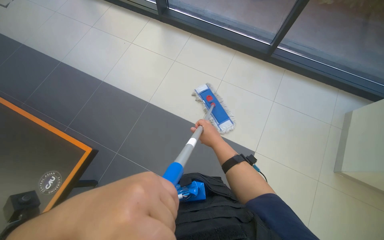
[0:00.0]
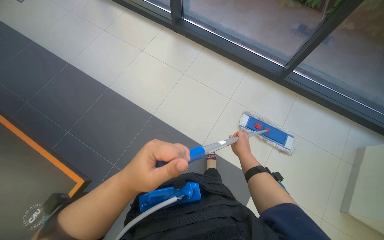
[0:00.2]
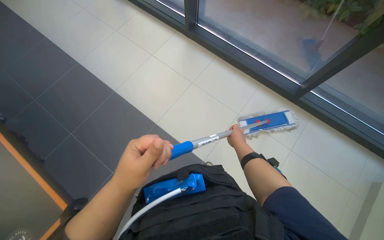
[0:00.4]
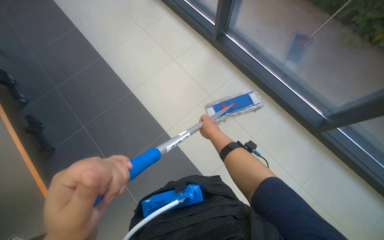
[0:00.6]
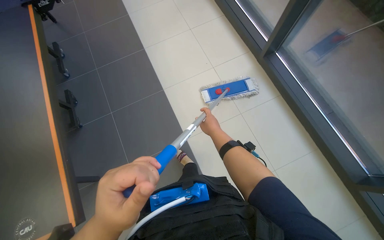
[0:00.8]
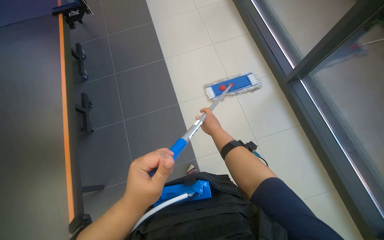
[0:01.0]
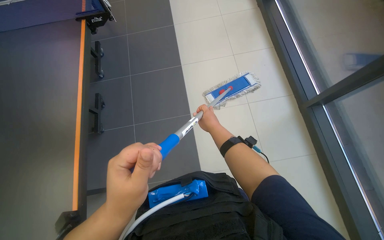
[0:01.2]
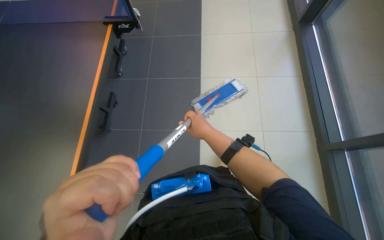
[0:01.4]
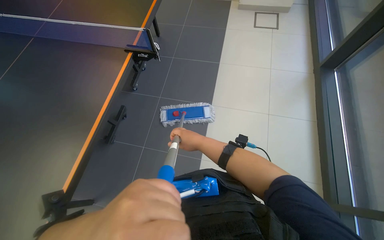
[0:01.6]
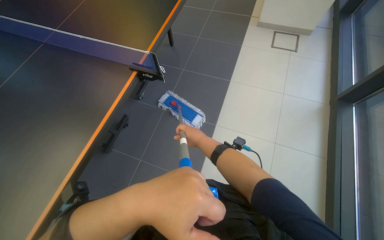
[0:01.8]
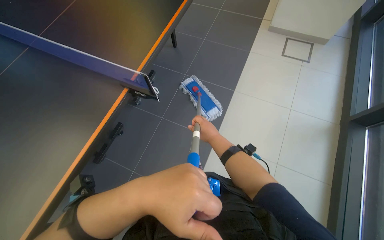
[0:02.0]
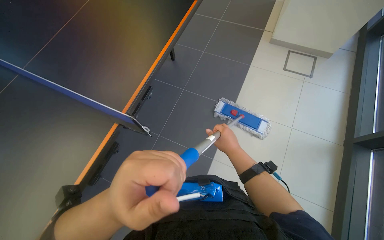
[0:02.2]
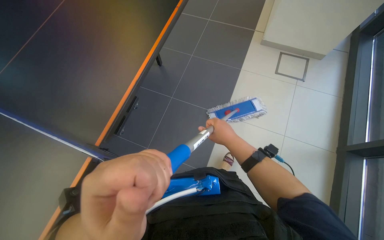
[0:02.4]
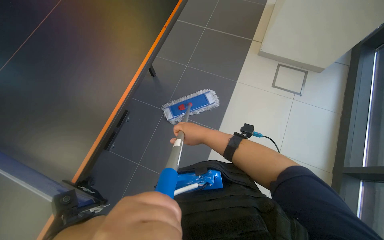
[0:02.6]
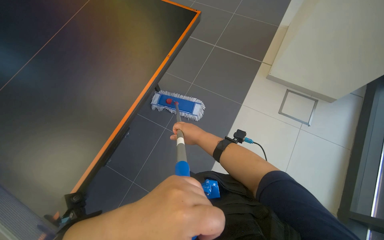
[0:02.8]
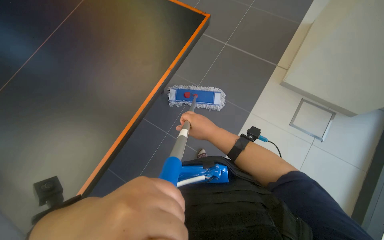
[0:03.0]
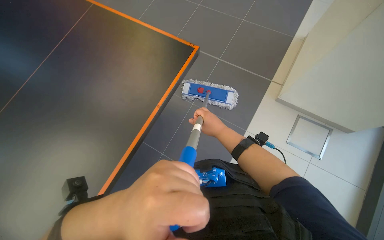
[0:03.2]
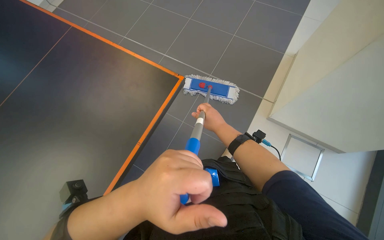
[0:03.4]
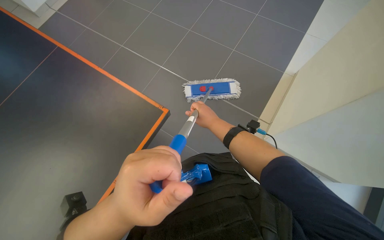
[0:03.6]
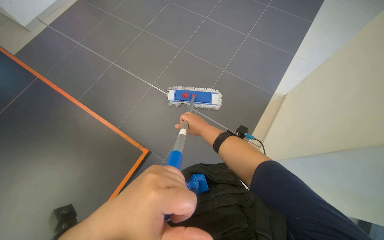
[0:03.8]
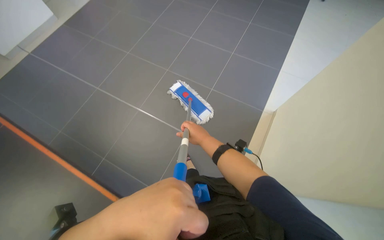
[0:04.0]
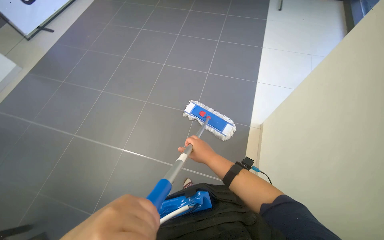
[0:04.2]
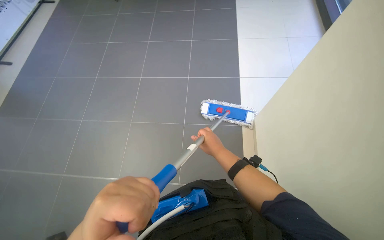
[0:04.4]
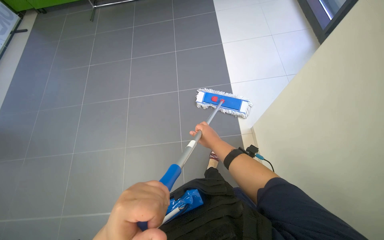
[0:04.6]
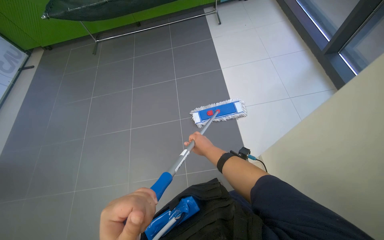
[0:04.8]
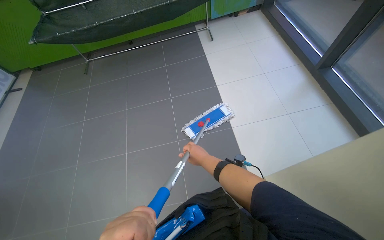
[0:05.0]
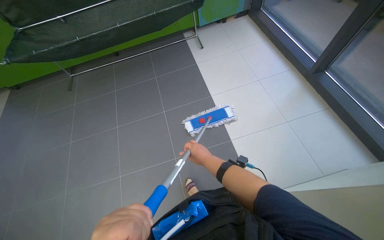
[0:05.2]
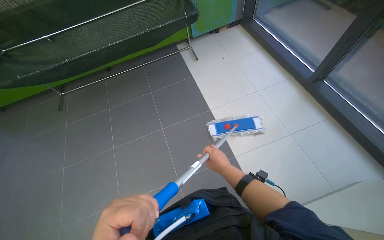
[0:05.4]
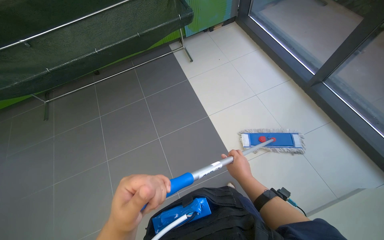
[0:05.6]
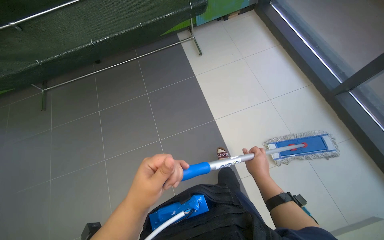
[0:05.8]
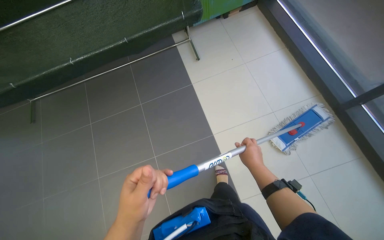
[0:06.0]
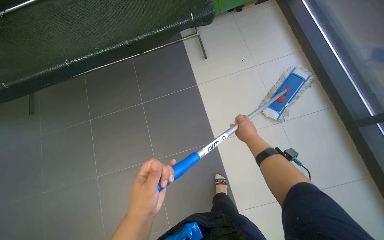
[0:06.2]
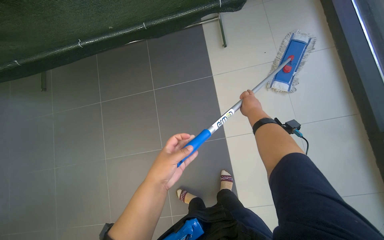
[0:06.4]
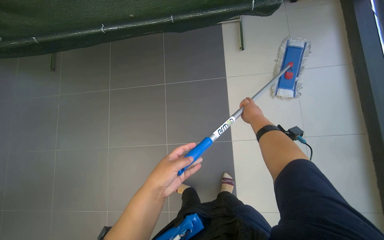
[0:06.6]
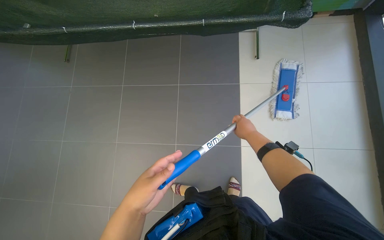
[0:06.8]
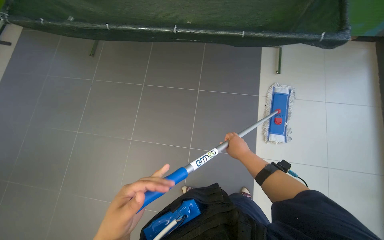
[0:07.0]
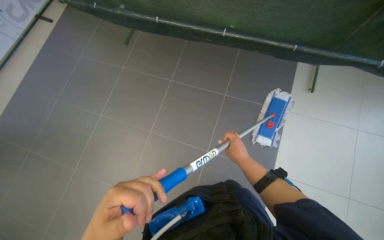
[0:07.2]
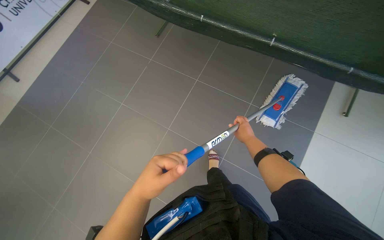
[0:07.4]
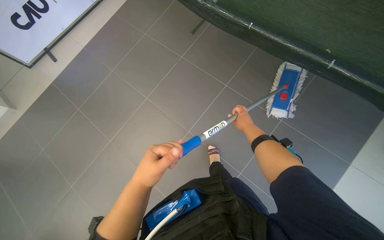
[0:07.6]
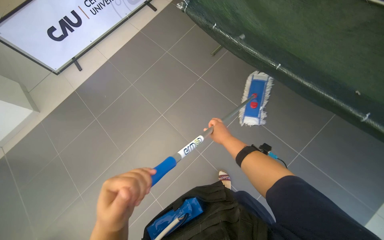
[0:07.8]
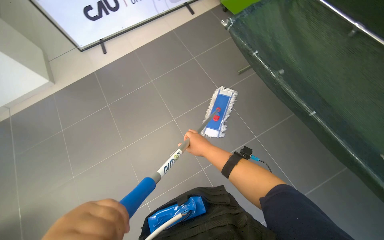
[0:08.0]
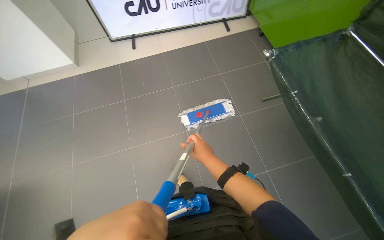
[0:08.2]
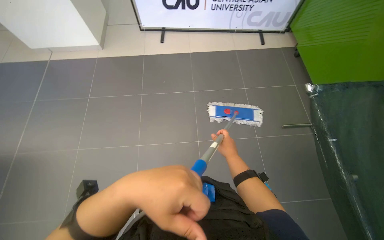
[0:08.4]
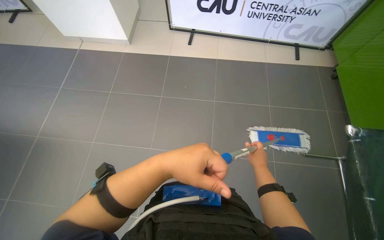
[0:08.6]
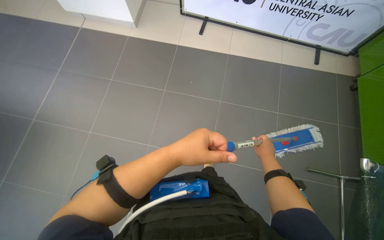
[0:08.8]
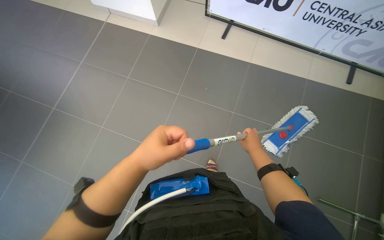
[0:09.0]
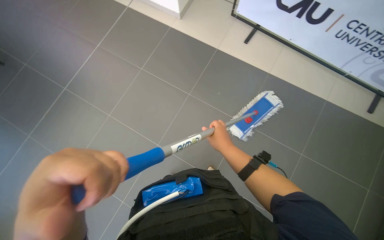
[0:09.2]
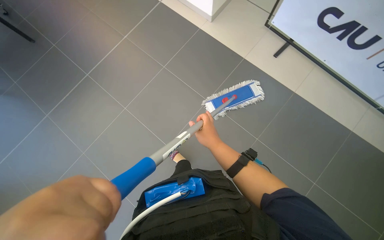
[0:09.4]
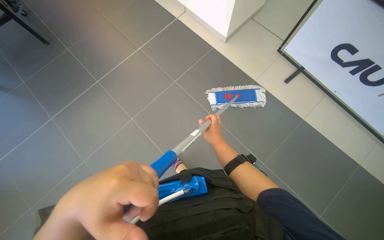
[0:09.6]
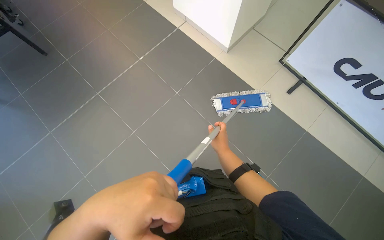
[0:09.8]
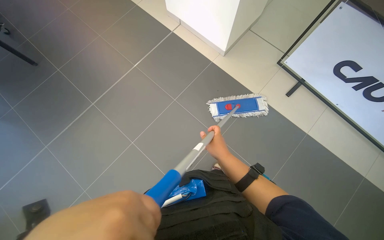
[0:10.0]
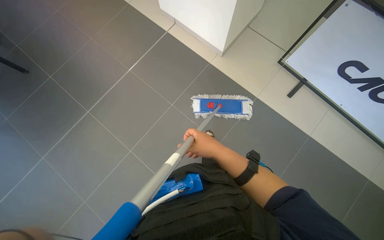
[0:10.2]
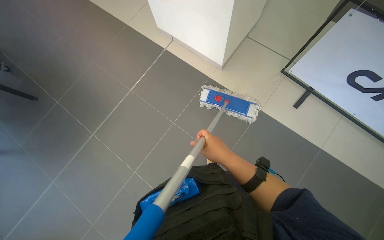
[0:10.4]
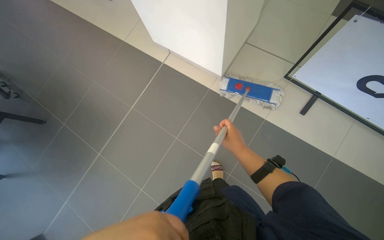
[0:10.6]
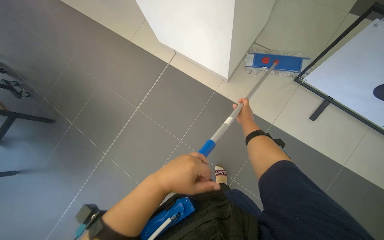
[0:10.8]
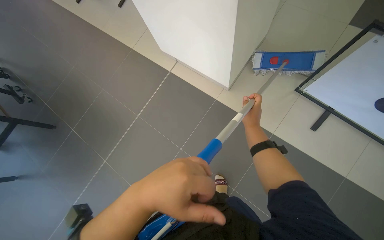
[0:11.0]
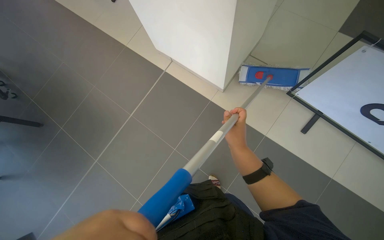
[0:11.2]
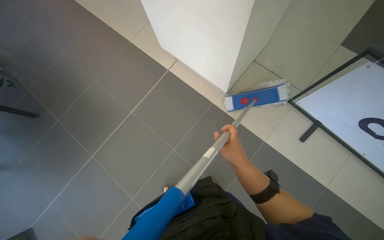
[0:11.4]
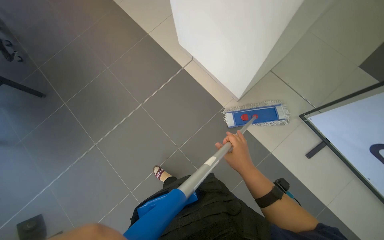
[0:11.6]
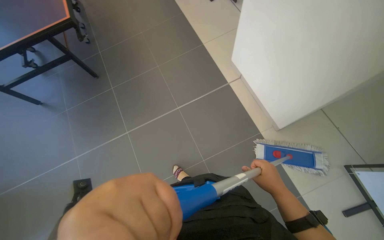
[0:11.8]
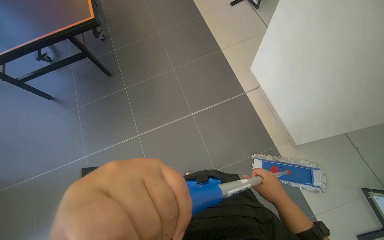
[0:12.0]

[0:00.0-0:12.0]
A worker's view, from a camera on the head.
Job: mopping floor.
The whole recording: Mopping office floor. The worker mops the tiled floor in the office area.
0:00.0 to 0:01.6: The camera is carried some 60 cm. The scene rotates clockwise by some 40 degrees.
0:01.6 to 0:03.0: The camera is carried about 1 m.
0:04.4 to 0:06.0: The camera is carried approximately 80 cm.
0:06.0 to 0:07.6: The camera is carried about 70 cm. The head rotates approximately 55 degrees to the left.
0:07.6 to 0:09.0: The camera travels about 1 m. The wearer looks approximately 70 degrees further to the left.
0:09.0 to 0:10.4: The wearer moves about 70 cm.
0:10.4 to 0:12.0: The wearer moves roughly 50 cm. The scene rotates clockwise by approximately 30 degrees.

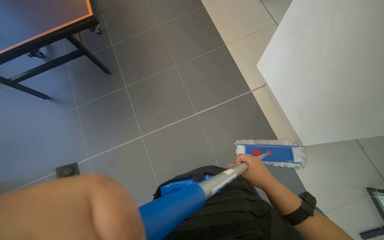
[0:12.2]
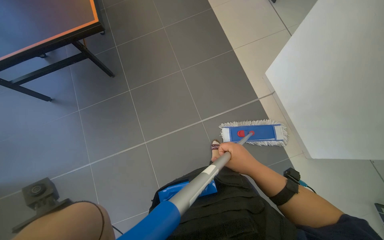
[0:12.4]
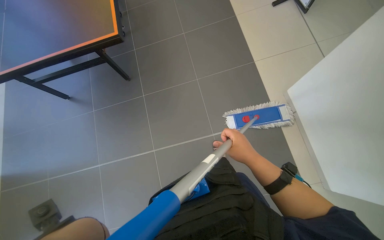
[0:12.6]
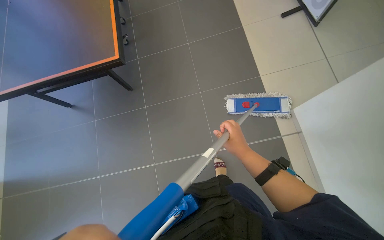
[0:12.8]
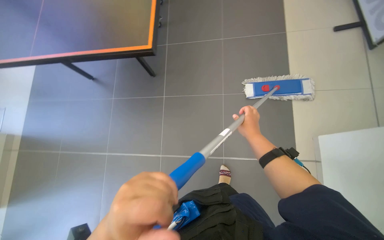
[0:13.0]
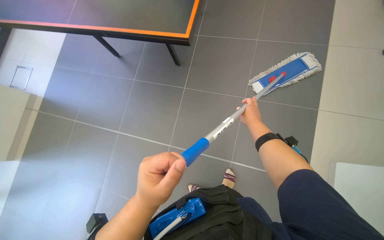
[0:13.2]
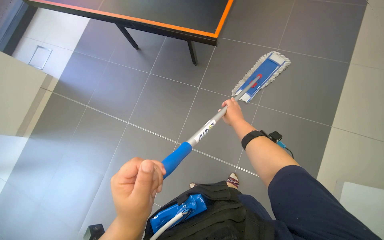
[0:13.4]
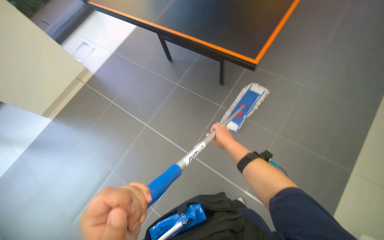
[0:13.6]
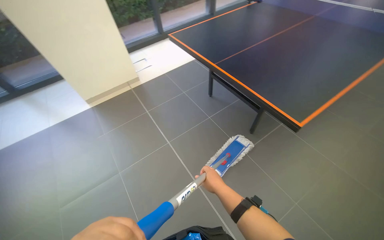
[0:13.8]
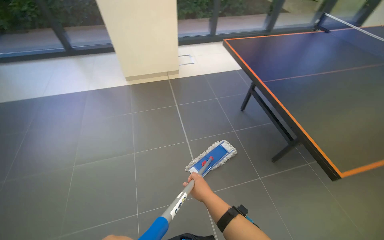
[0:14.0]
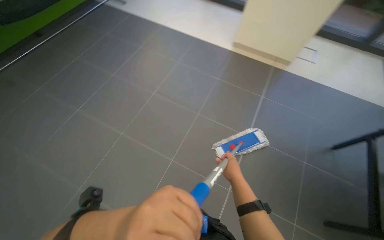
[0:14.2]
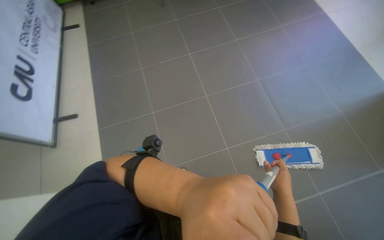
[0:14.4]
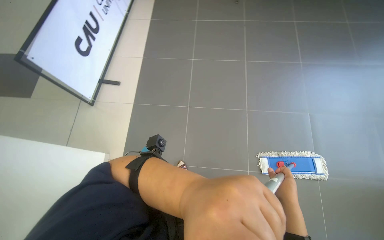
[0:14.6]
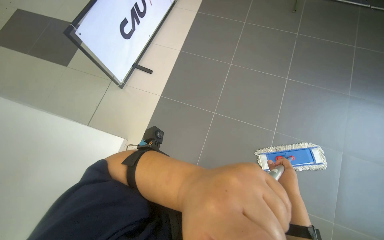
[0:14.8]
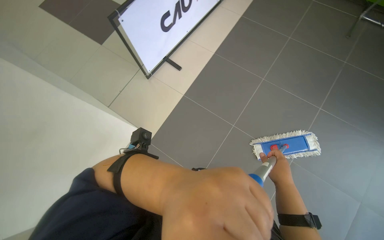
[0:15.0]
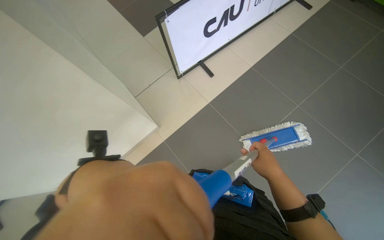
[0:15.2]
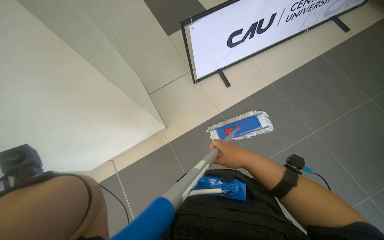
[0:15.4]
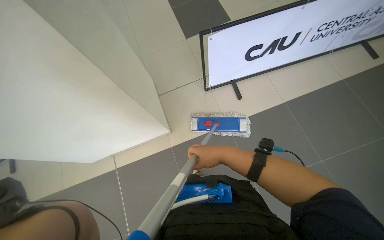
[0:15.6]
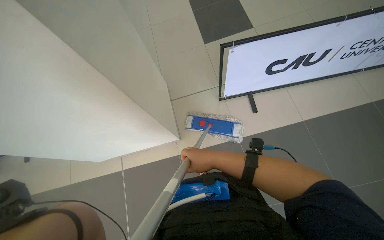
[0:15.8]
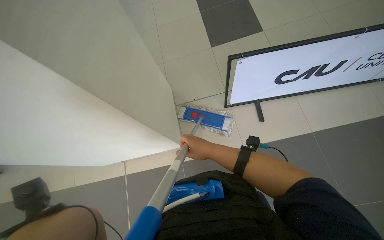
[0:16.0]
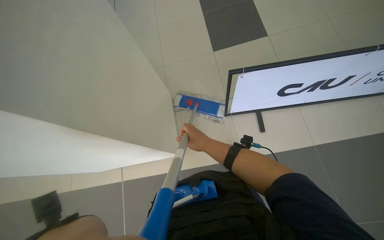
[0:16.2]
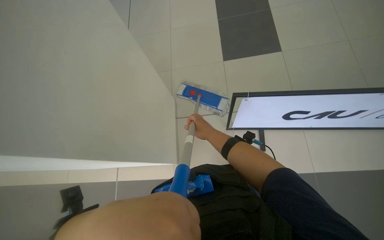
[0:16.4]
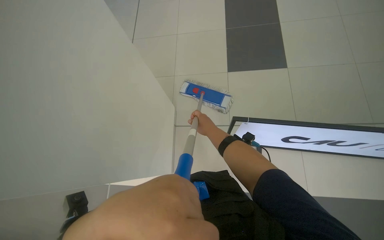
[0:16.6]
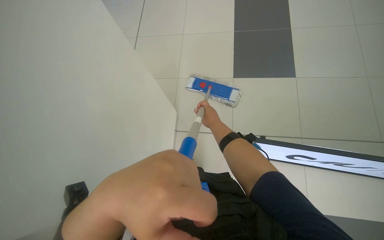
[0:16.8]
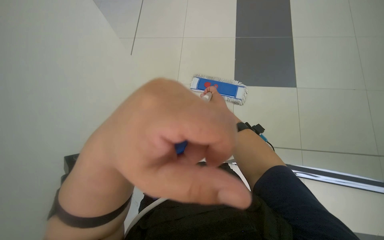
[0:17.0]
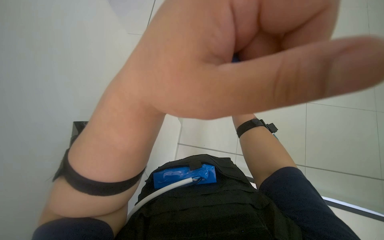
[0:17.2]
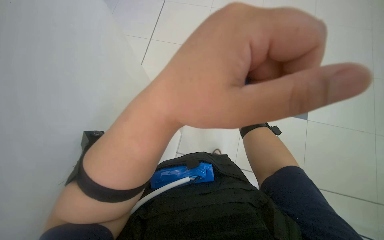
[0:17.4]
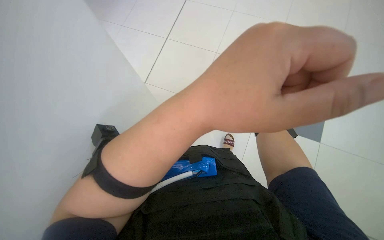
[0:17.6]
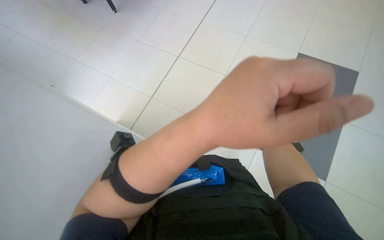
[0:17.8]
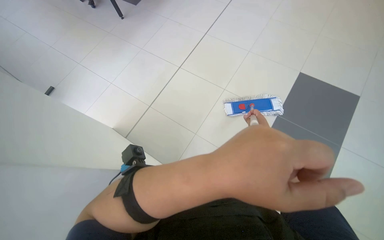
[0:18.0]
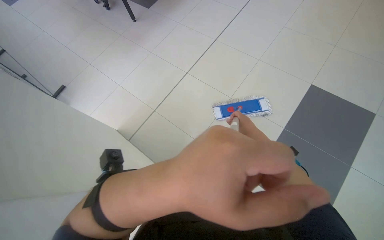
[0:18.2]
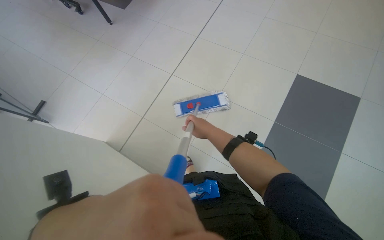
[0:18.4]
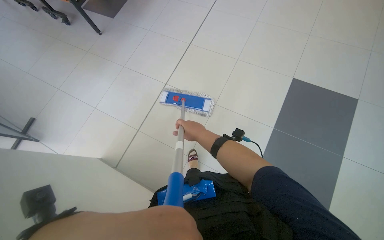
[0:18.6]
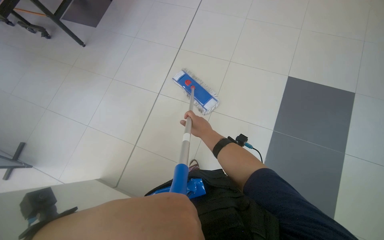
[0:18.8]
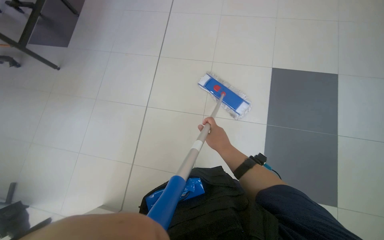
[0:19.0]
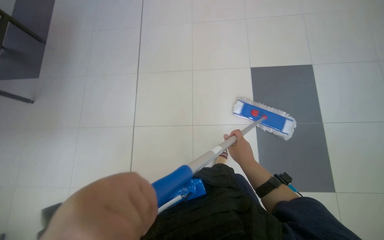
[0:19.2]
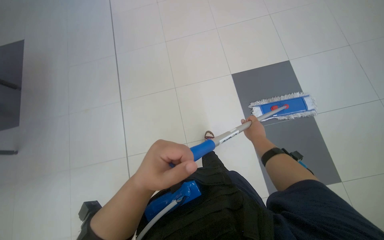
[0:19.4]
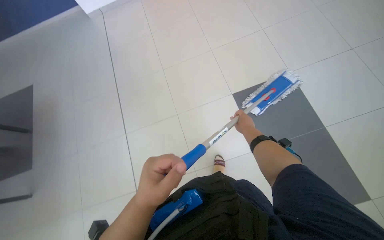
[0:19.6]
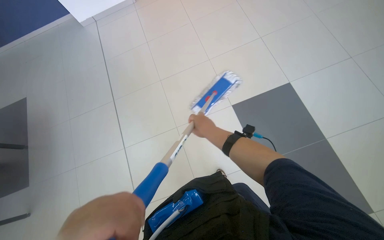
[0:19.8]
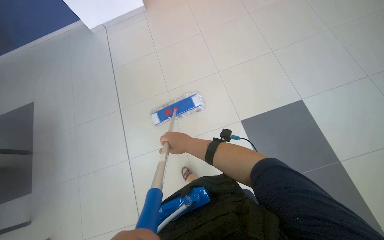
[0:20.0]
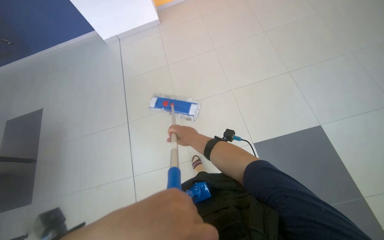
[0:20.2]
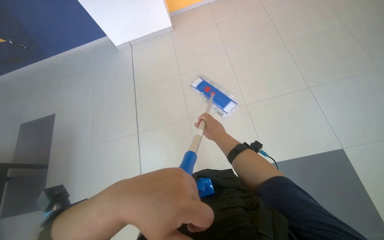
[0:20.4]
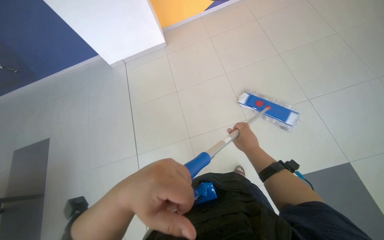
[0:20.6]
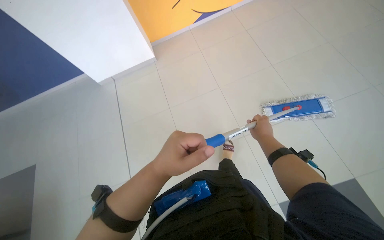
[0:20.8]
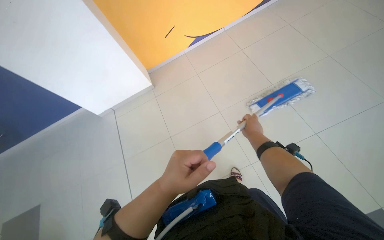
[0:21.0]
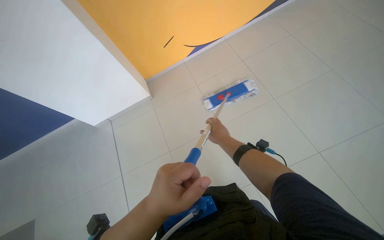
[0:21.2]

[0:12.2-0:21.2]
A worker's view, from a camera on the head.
Job: mopping floor.
The whole recording: Mopping office floor. The worker mops the tiled floor in the office area.
0:12.2 to 0:13.8: The wearer's head swings roughly 45 degrees to the left.
0:13.8 to 0:15.2: The camera is carried roughly 50 cm. The head rotates approximately 95 degrees to the left.
0:15.2 to 0:16.6: The camera is carried about 50 cm. The wearer's head swings roughly 40 degrees to the left.
0:16.6 to 0:18.2: The wearer looks about 20 degrees further to the left.
0:18.2 to 0:19.8: The wearer moves about 60 cm. The head turns to the right by roughly 60 degrees.
0:19.8 to 0:21.2: The camera is carried roughly 50 cm.
